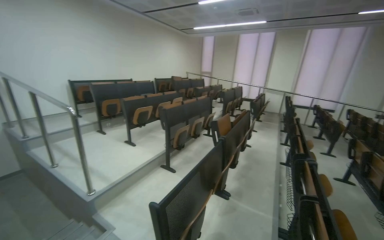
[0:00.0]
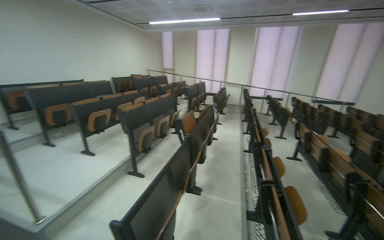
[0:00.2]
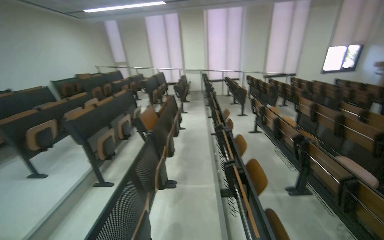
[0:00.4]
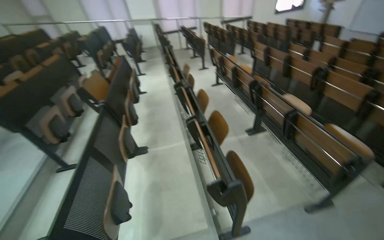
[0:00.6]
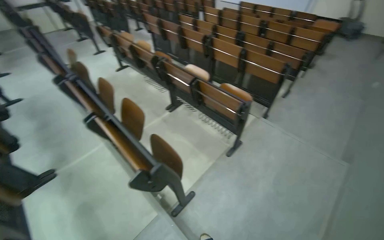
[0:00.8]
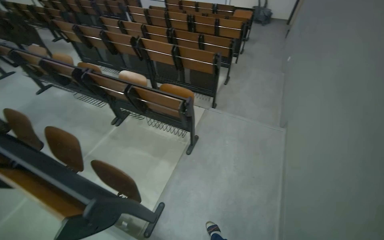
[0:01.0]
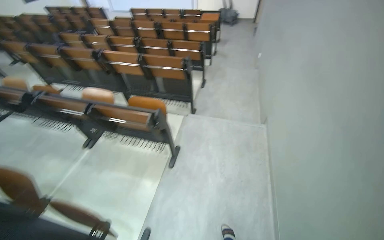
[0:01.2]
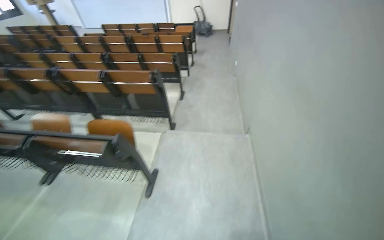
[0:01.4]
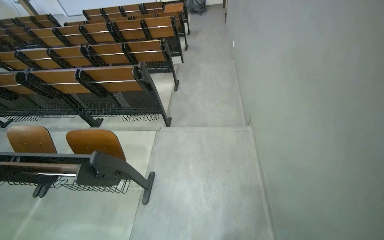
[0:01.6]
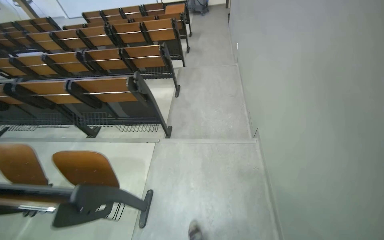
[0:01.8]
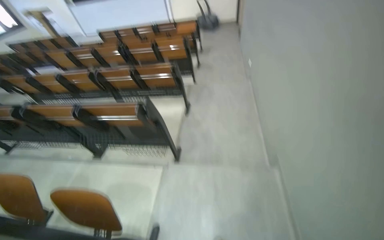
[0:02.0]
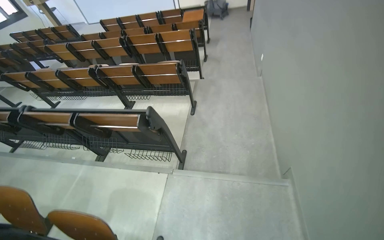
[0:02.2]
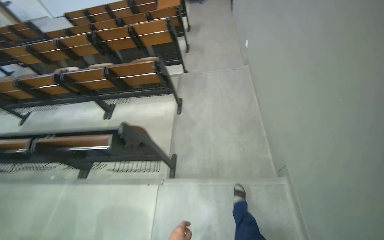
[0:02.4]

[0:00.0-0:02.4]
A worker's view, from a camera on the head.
Job: organizing items.
The whole recording: Preparing lecture hall. The worker turns on lights, adjusts desks, and opens and closes a window in the lecture hall.
0:00.0 to 0:01.2: The camera travels roughly 70 cm. The head rotates about 90 degrees to the right. The view tips downward by about 20 degrees.
0:01.2 to 0:02.4: The camera travels approximately 1 m.

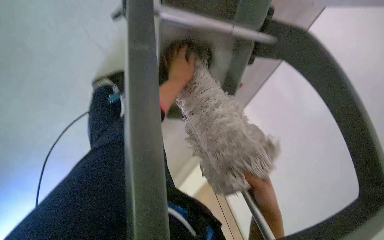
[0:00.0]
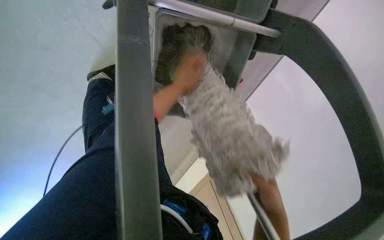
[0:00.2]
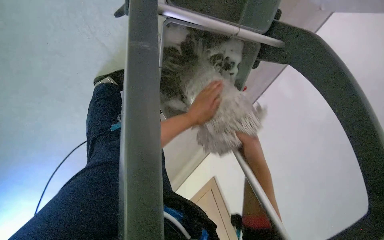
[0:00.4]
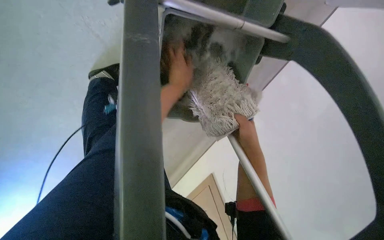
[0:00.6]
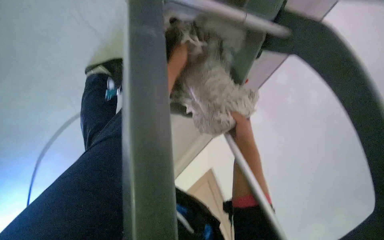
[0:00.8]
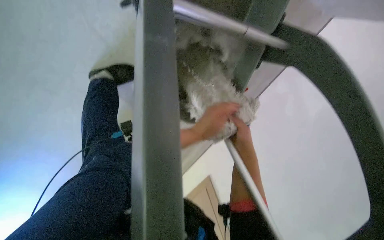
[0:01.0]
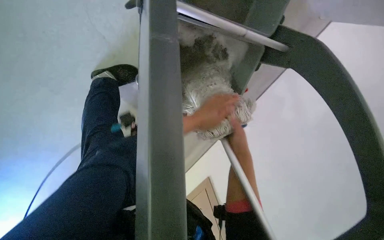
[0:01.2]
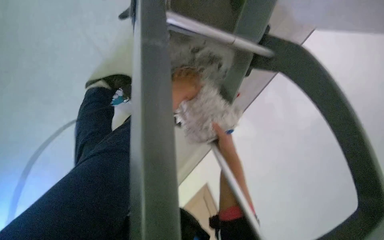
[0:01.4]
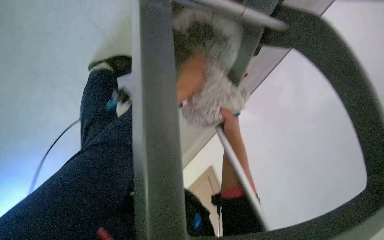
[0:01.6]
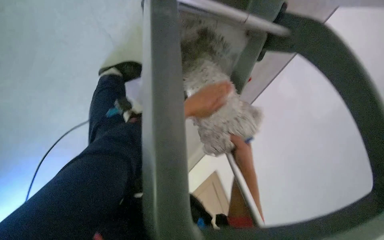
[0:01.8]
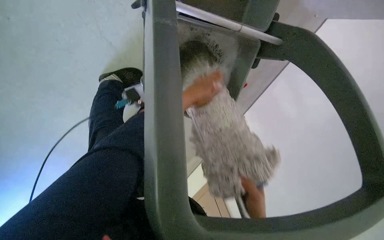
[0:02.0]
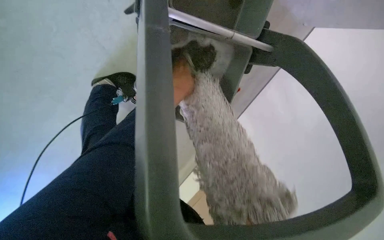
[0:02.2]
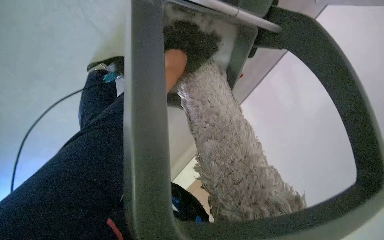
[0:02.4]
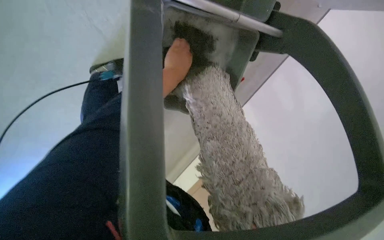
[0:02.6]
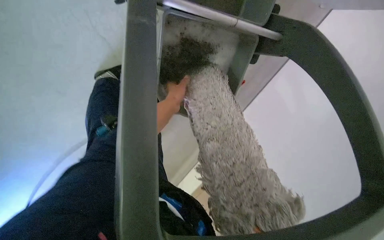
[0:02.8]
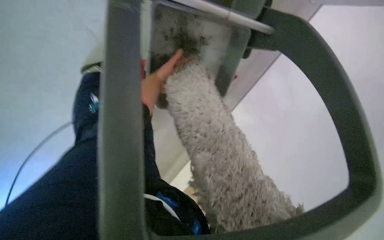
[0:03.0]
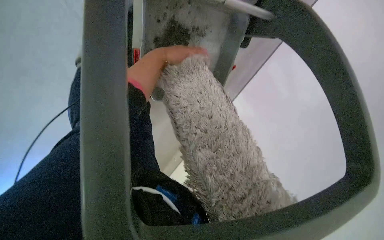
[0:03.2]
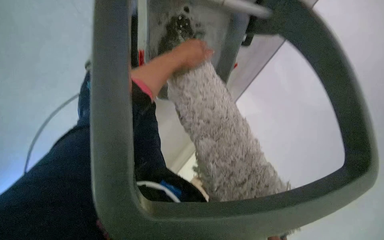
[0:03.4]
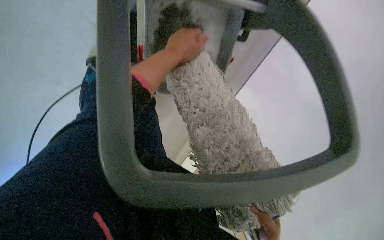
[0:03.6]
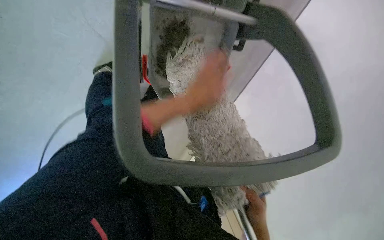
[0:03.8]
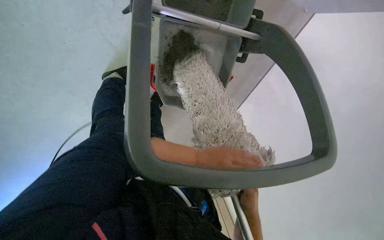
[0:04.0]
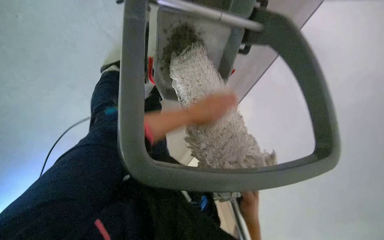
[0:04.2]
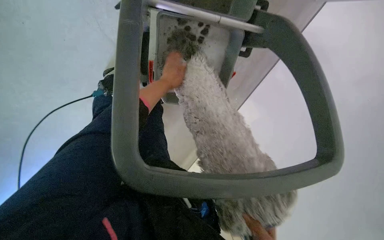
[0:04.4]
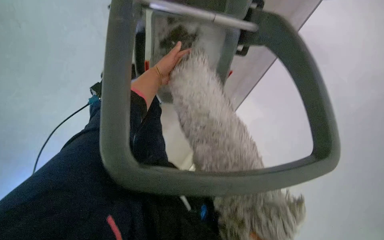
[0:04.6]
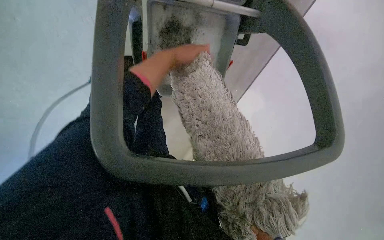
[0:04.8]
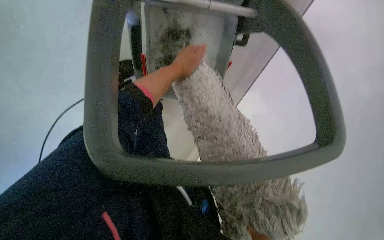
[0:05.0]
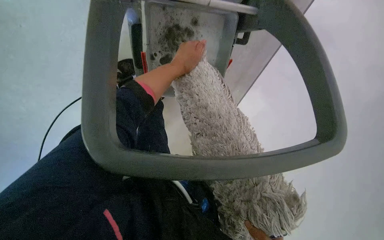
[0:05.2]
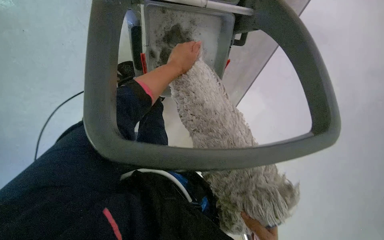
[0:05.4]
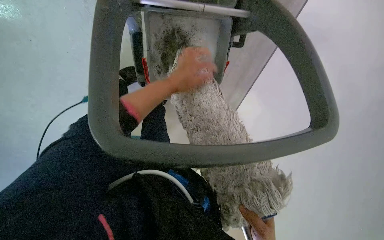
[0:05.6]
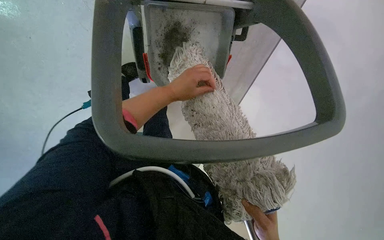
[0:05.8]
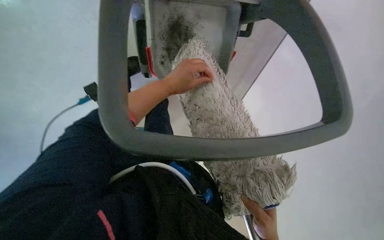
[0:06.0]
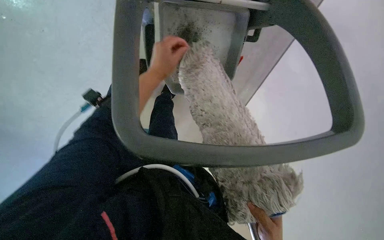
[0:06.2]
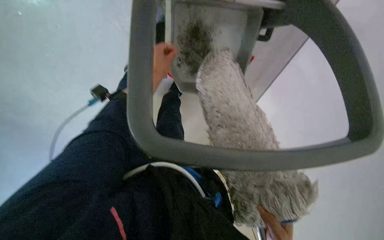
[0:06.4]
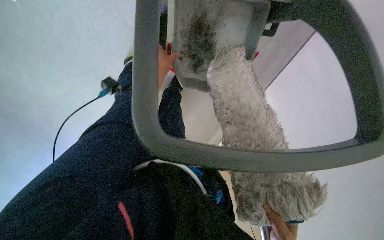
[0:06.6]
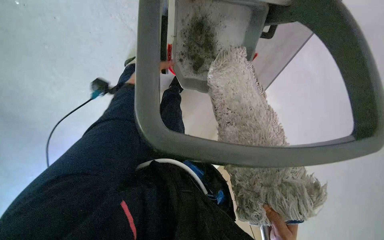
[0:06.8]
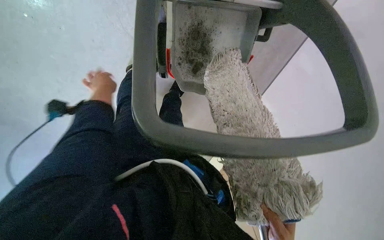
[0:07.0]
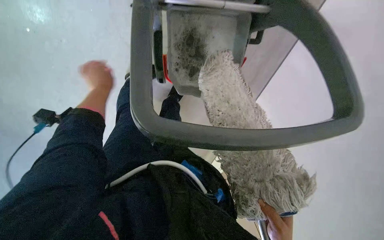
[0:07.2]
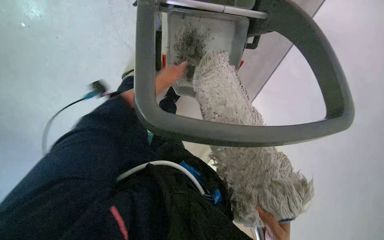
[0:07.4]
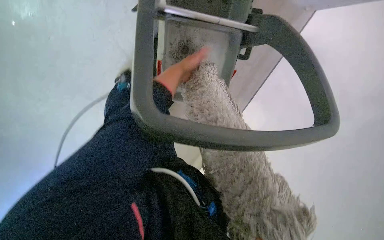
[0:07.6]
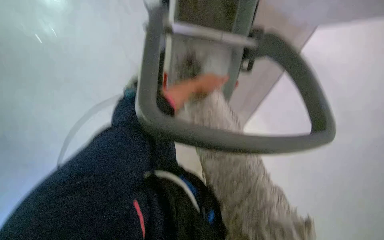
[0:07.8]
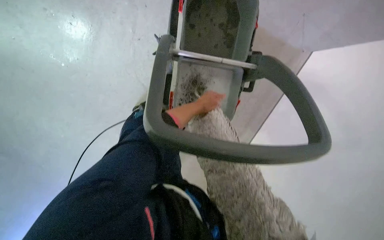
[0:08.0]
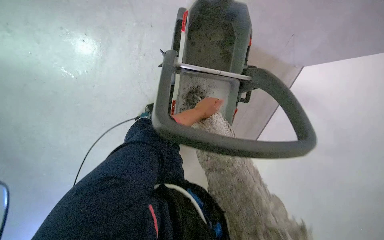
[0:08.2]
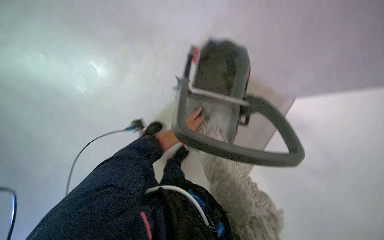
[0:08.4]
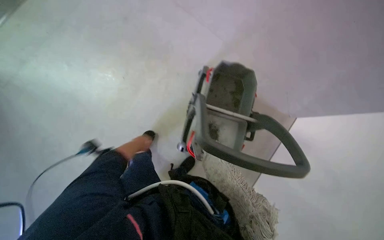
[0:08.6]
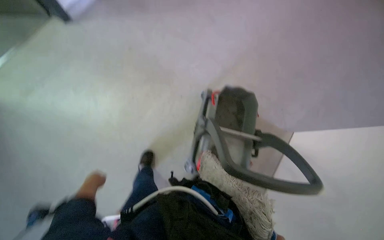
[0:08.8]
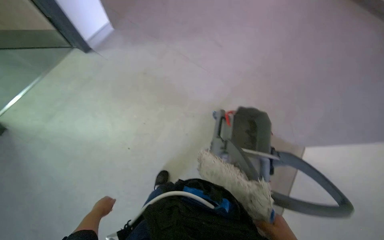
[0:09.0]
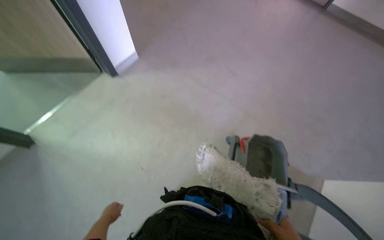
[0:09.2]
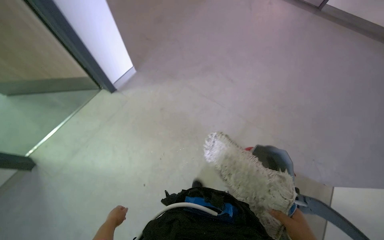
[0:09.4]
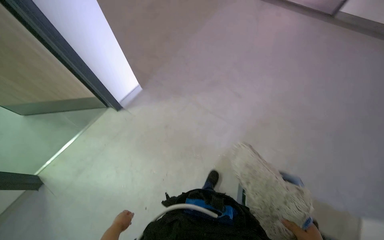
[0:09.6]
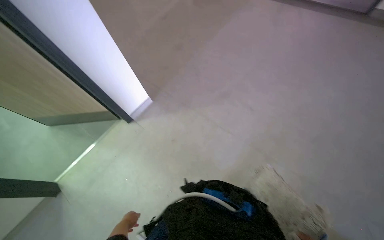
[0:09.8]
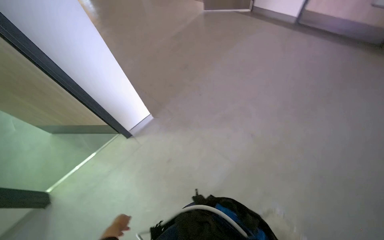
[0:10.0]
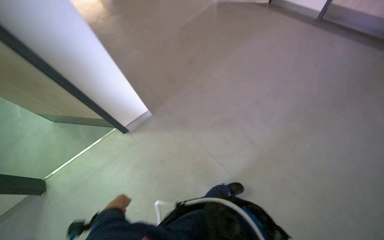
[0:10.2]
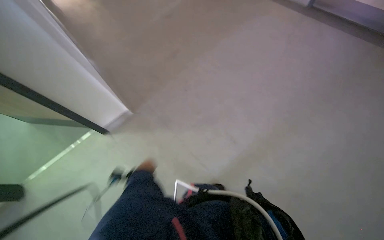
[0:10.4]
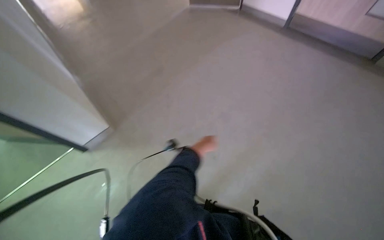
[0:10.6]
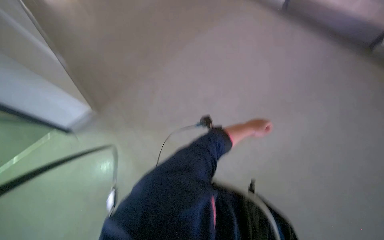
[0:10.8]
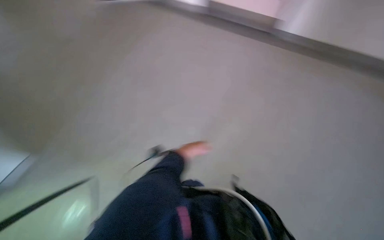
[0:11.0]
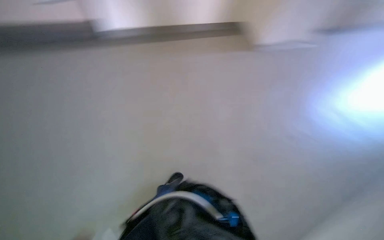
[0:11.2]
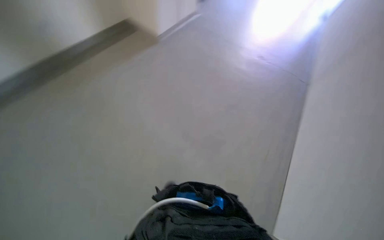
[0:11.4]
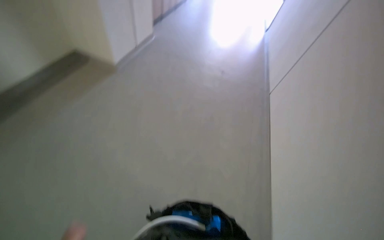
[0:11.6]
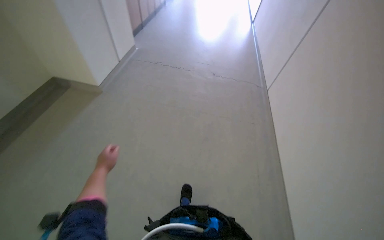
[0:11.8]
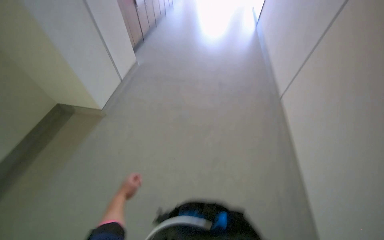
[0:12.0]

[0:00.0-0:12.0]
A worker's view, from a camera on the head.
Job: preparing cleaning supplies.
The whole recording: Washing cleaning cloth in bucket. The worker washes the cloth in a bucket for floor cleaning.
0:00.0 to 0:01.6: The right hand goes about 20 cm up the picture.
0:03.0 to 0:04.4: The left hand goes up and down the picture, approximately 30 cm each way, reversing 2 times.
0:04.4 to 0:06.0: The left hand travels up the picture and back again, approximately 10 cm each way.
0:07.6 to 0:09.0: The wearer moves some 40 cm. The camera pitches upward, by roughly 45 degrees.
0:09.0 to 0:10.4: The camera pitches upward, by roughly 25 degrees. The left hand shifts some 70 cm up the picture, farther from the camera and to the right.
0:10.4 to 0:12.0: The head travels some 80 cm. The wearer looks approximately 50 degrees further to the right.

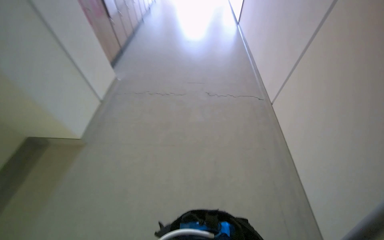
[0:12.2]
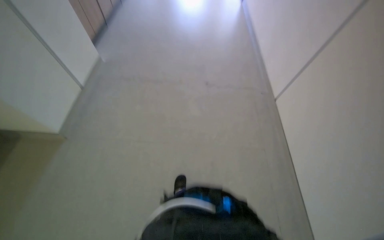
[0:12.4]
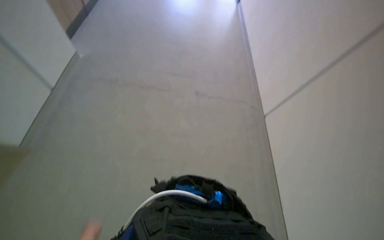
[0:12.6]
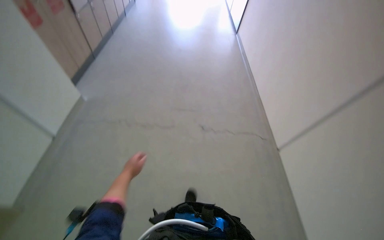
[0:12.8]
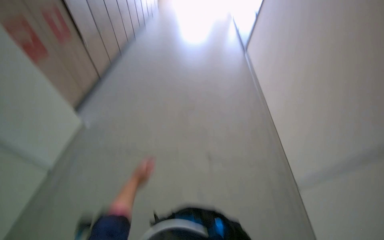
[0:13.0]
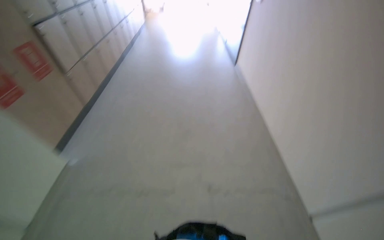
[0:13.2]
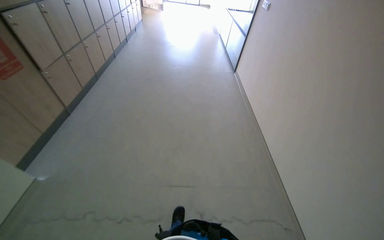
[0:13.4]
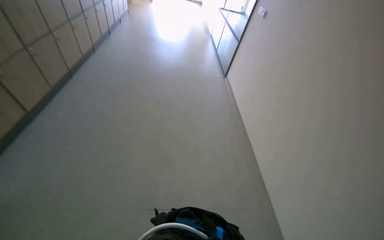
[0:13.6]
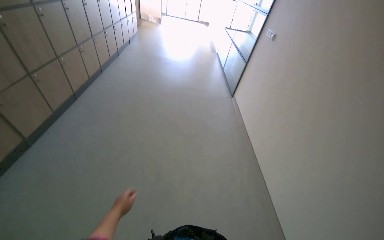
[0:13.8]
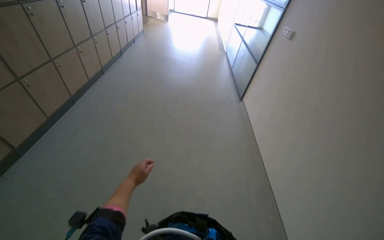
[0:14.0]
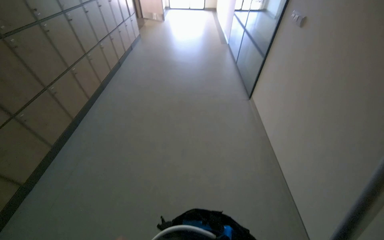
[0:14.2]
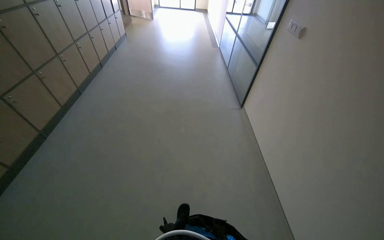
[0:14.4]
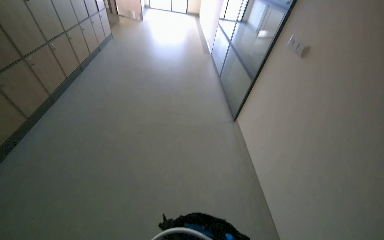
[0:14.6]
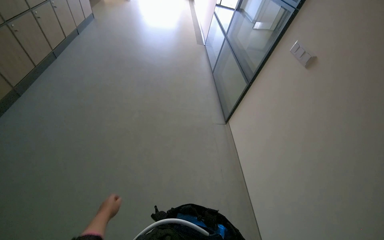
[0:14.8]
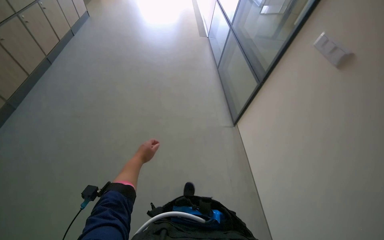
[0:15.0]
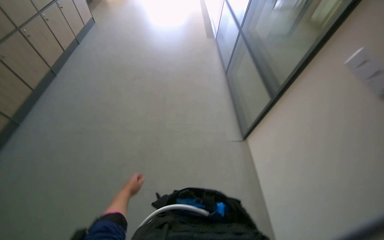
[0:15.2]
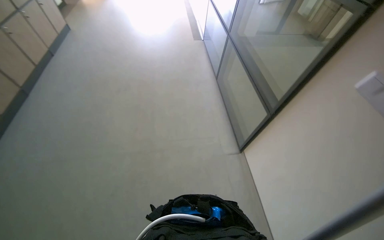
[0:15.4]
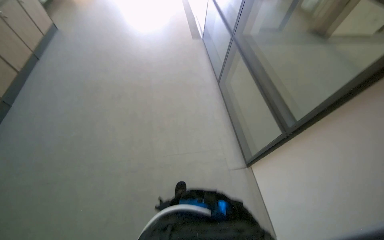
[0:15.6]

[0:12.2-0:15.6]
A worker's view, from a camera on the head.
Job: preparing cleaning supplies.
The whole recording: Washing cleaning cloth in bucket. The worker washes the cloth in a bucket for floor cleaning.
0:12.2 to 0:13.8: The wearer moves about 1.5 m. The wearer looks some 20 degrees further upward.
0:13.8 to 0:15.6: The wearer moves roughly 1.5 m.

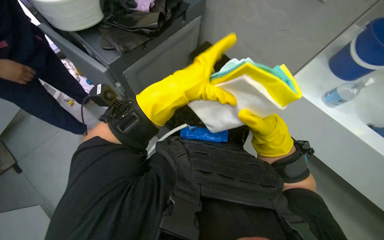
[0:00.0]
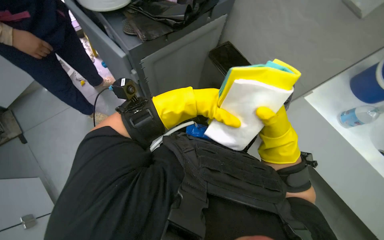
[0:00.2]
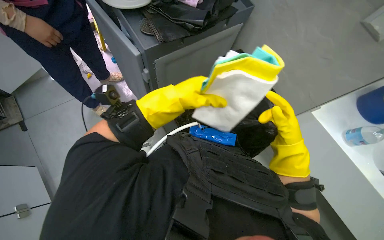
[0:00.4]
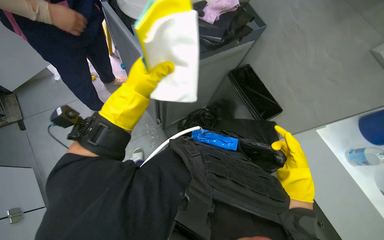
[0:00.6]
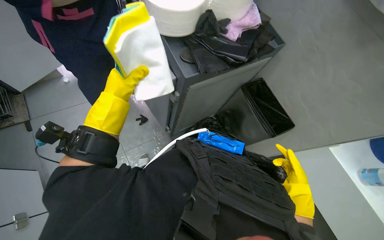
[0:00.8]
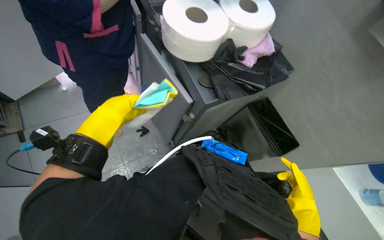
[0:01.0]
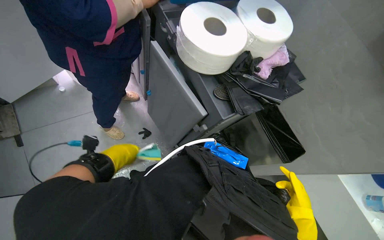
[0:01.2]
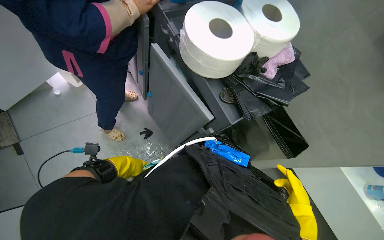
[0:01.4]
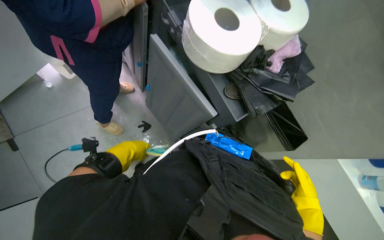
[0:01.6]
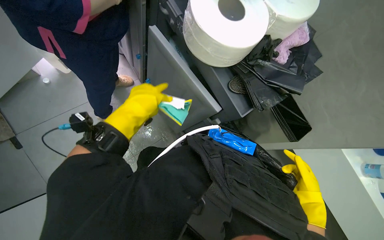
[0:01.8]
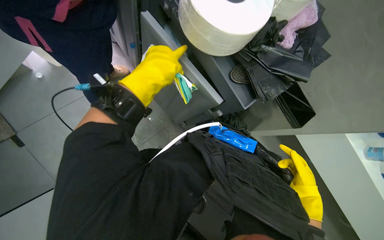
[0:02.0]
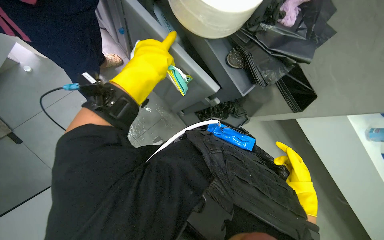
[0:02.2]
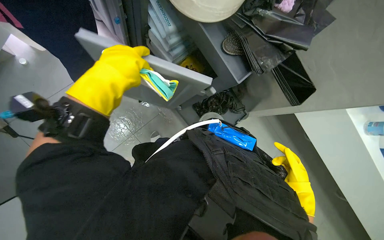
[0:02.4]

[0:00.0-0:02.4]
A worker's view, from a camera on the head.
Job: preparing cleaning supplies.
The whole recording: Organizing cleaning cart and preparing bin. The worker organizes supplies in the cleaning cart and prepares a new trash bag in the bin.
0:00.0 to 0:01.2: The head travels some 40 cm.
0:01.2 to 0:02.4: The camera pitches downward, by about 20 degrees. The left hand travels up the picture by roughly 20 cm.
